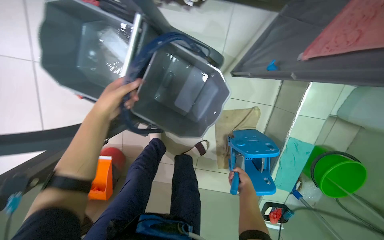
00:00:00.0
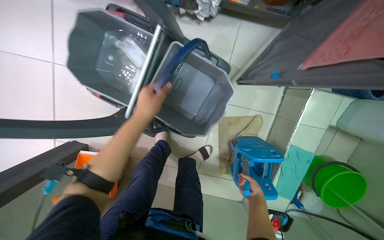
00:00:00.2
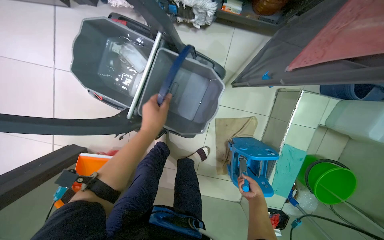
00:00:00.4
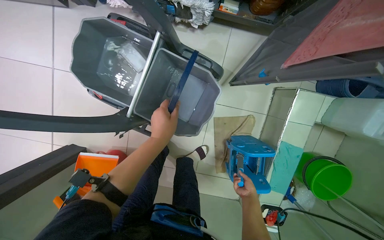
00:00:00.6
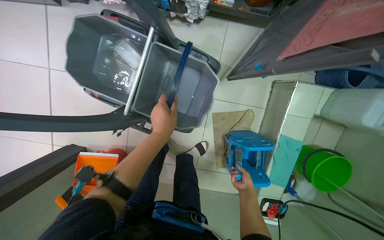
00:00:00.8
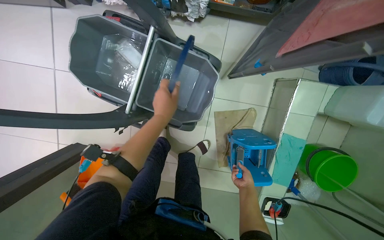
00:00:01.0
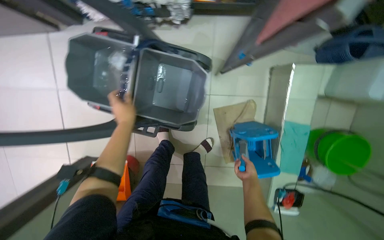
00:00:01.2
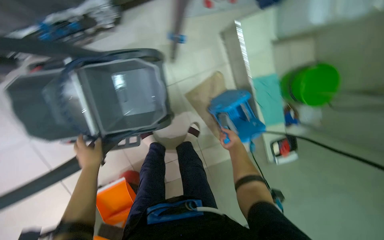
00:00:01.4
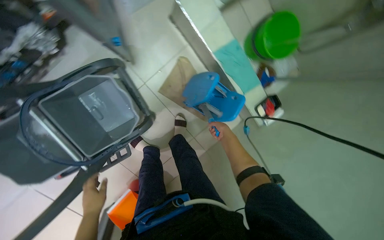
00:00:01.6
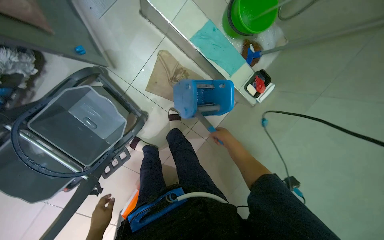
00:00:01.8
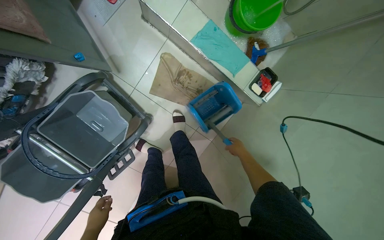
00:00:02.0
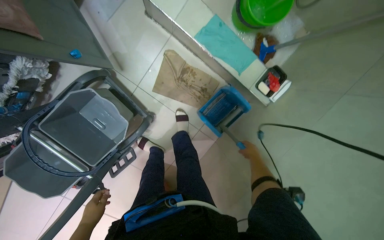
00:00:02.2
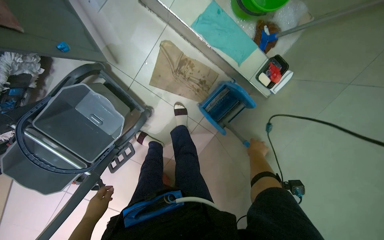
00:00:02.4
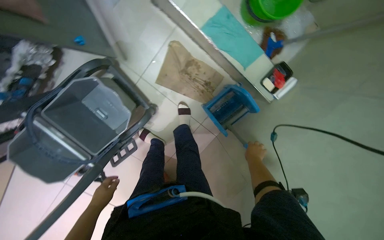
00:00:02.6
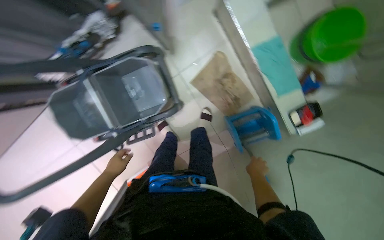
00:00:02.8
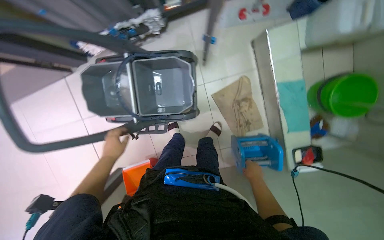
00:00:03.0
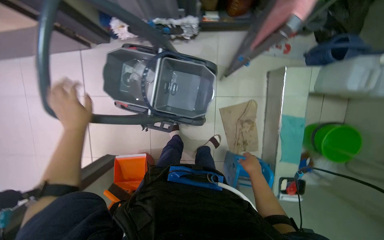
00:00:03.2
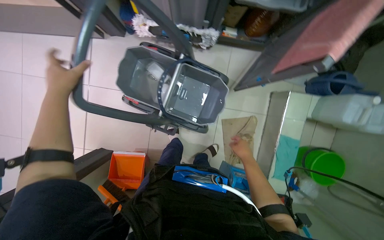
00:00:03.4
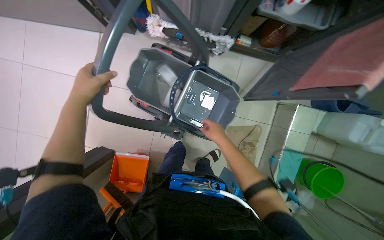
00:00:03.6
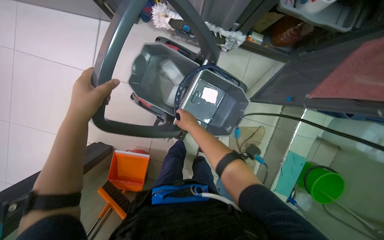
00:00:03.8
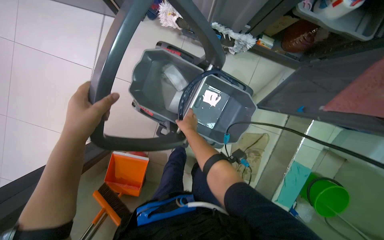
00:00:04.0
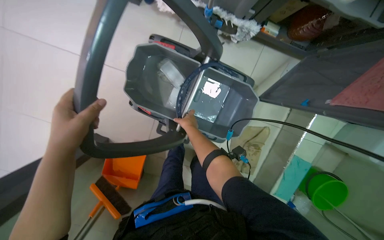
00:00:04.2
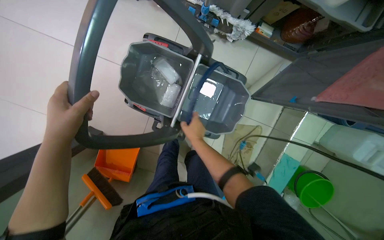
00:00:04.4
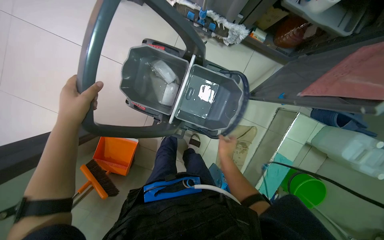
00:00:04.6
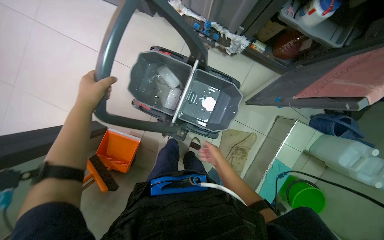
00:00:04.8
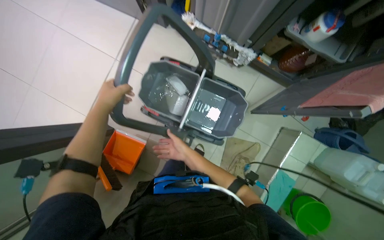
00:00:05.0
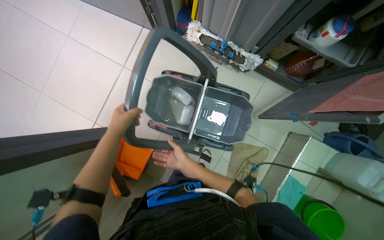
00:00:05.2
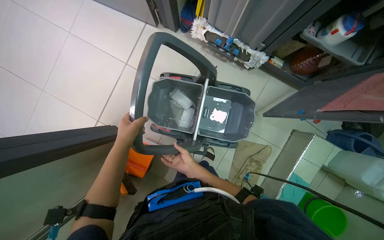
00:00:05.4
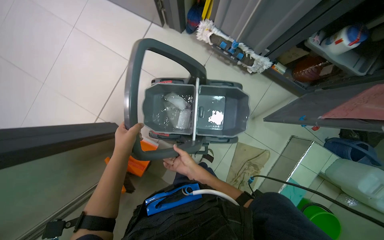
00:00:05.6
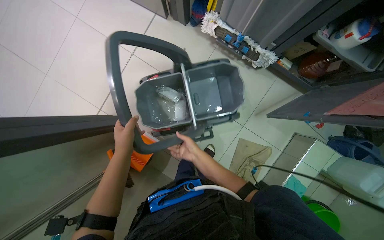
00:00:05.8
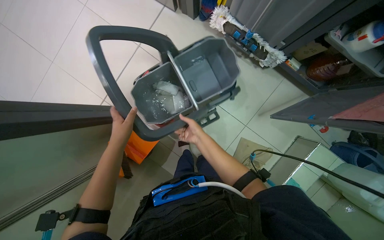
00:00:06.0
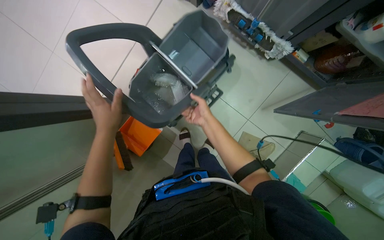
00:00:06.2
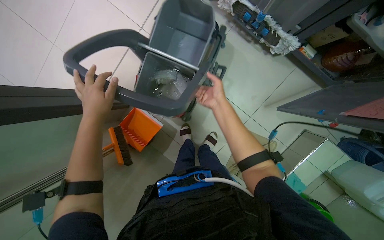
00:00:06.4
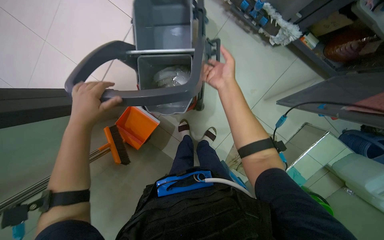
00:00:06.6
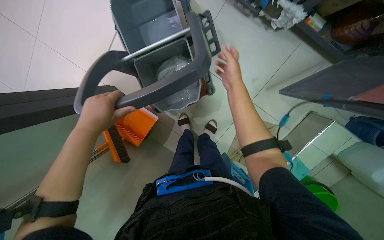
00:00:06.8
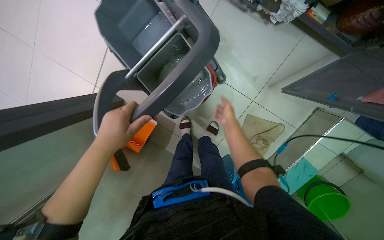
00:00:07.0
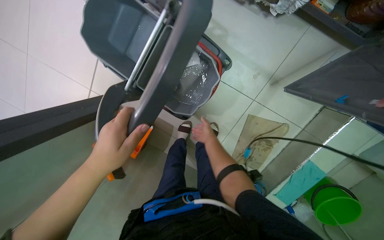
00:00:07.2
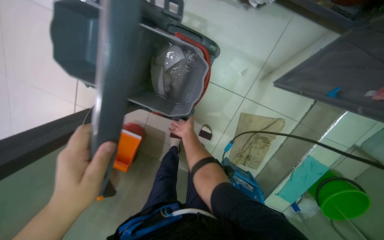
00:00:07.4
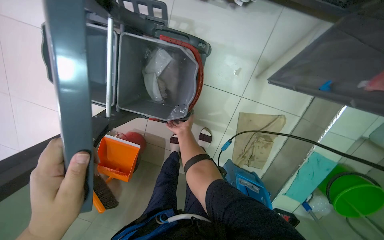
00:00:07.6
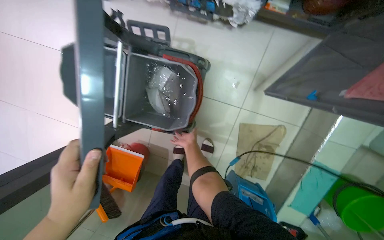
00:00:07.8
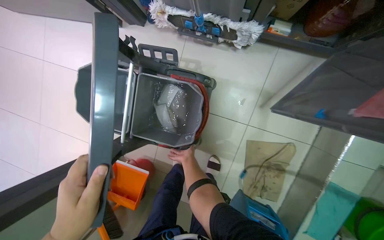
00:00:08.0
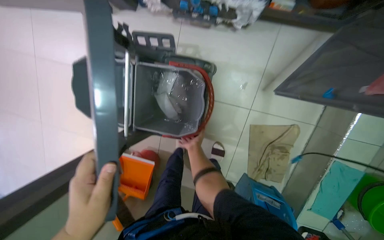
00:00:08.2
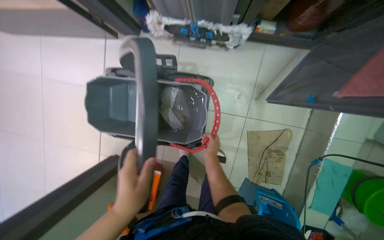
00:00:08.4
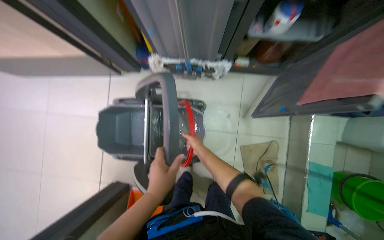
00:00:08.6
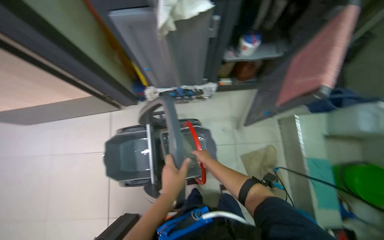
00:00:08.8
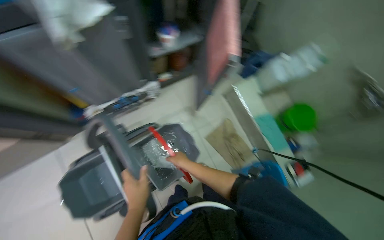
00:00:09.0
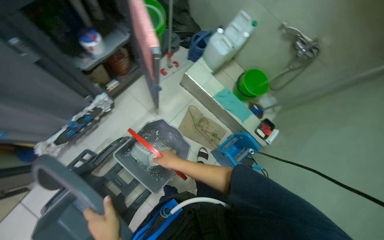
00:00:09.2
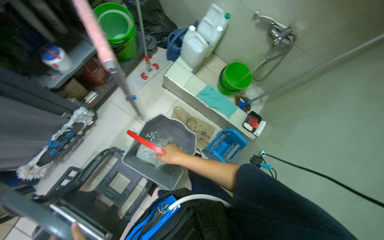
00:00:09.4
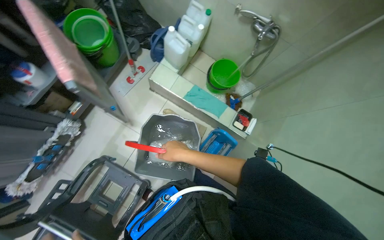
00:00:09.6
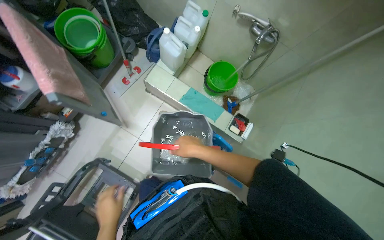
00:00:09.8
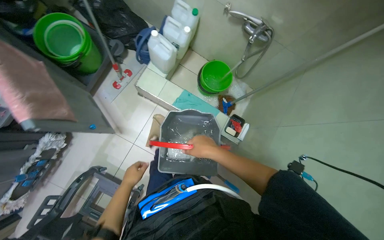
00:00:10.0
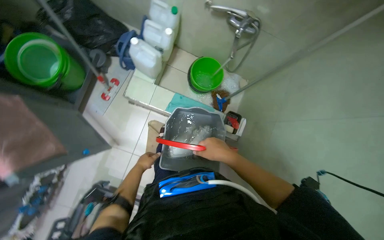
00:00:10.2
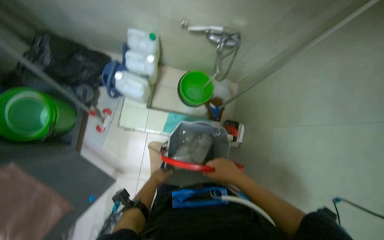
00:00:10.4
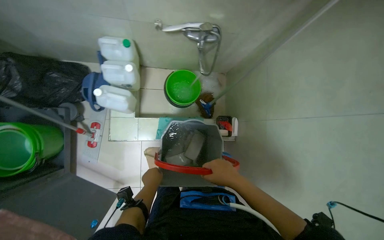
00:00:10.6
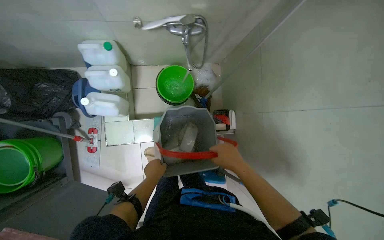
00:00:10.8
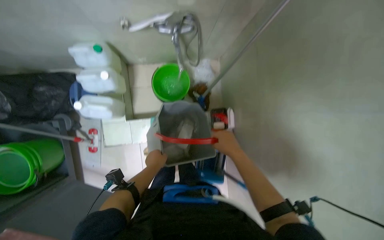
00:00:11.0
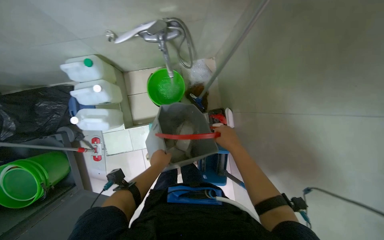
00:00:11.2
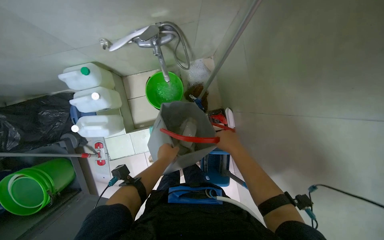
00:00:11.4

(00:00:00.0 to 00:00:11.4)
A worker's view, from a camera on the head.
Job: preparing cleaning supplies.
The whole recording: Preparing mop bucket. The worker sweeps the floor and prepares the mop bucket by emptying dirty water, rinsing, refilling with clean water, and adding cleaning solution.
00:00:00.0 - 00:00:01.4: The scene rotates counterclockwise by roughly 30 degrees.
00:00:02.8 - 00:00:04.2: The camera is carried some 60 cm. The scene turns about 50 degrees clockwise in the picture.
00:00:04.2 - 00:00:05.6: The right hand goes some 20 cm down the picture.
00:00:05.6 - 00:00:07.2: The wearer looks approximately 15 degrees further downward. The right hand is displaced farther from the camera and to the right by approximately 30 cm, and reaches roughly 25 cm up the picture, then returns.
00:00:07.2 - 00:00:08.6: The wearer looks some 25 degrees further upward. The right hand moves nearer to the camera, roughly 20 cm.
00:00:08.6 - 00:00:10.0: The wearer moves about 60 cm. The wearer looks approximately 65 degrees further to the right.
00:00:10.0 - 00:00:11.4: The camera travels about 50 cm. The camera pitches downward, by about 15 degrees. The scene rotates counterclockwise by approximately 40 degrees.

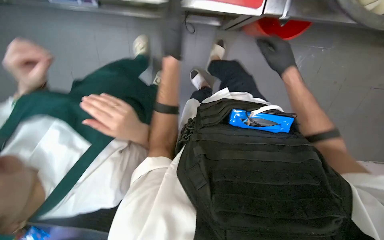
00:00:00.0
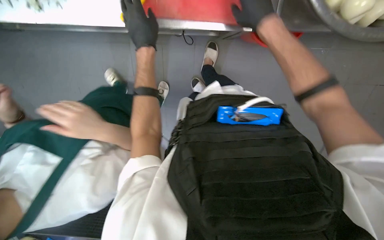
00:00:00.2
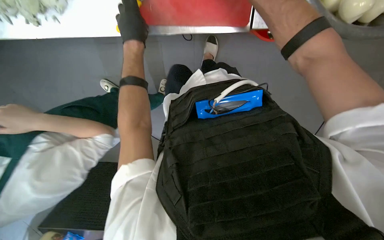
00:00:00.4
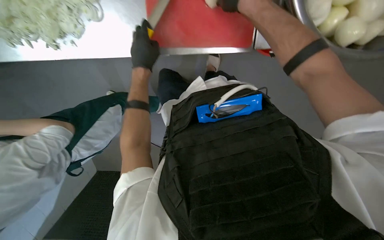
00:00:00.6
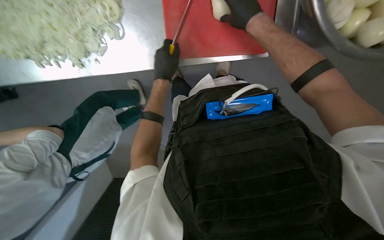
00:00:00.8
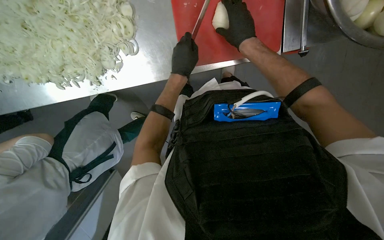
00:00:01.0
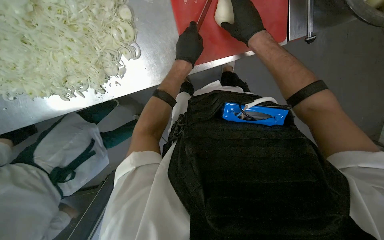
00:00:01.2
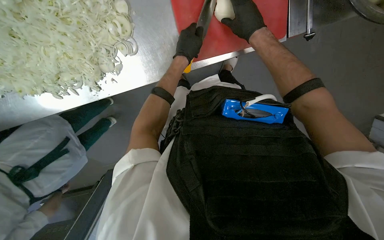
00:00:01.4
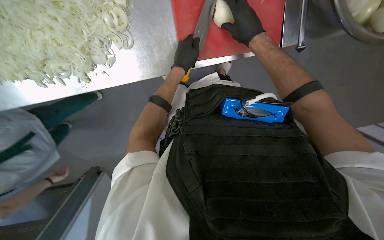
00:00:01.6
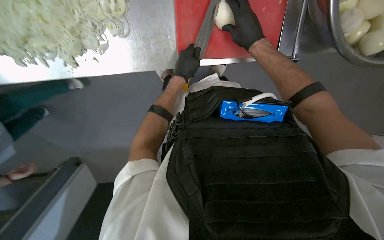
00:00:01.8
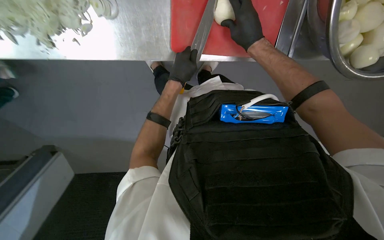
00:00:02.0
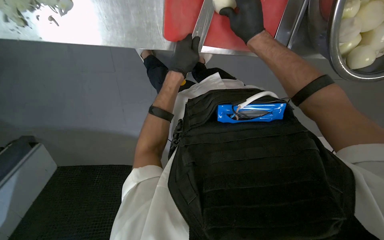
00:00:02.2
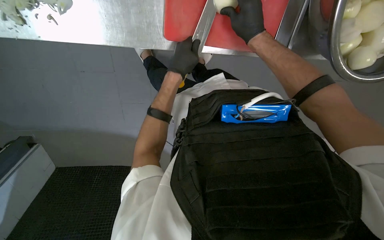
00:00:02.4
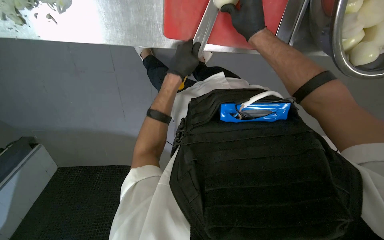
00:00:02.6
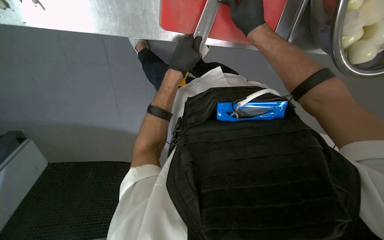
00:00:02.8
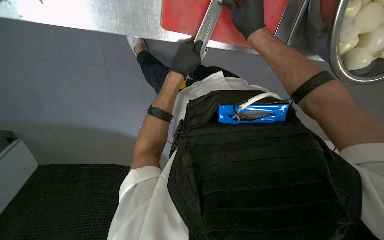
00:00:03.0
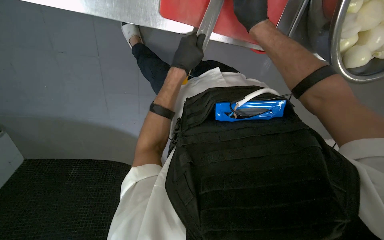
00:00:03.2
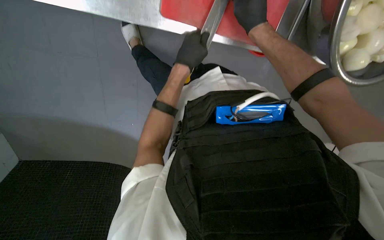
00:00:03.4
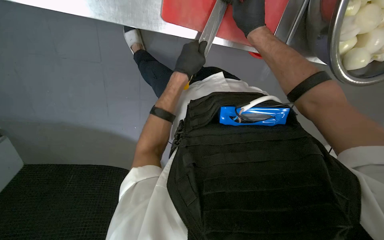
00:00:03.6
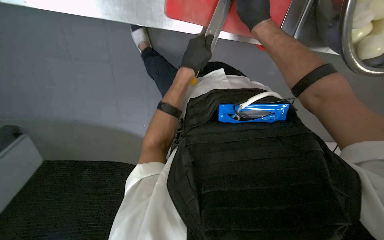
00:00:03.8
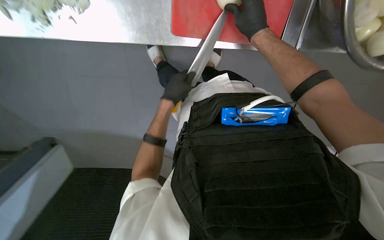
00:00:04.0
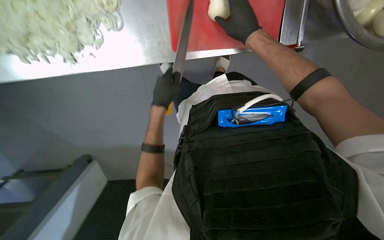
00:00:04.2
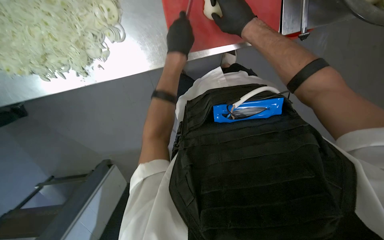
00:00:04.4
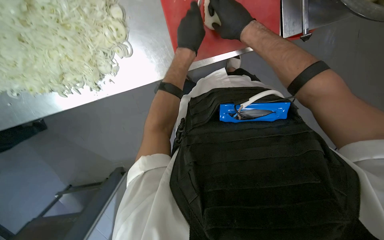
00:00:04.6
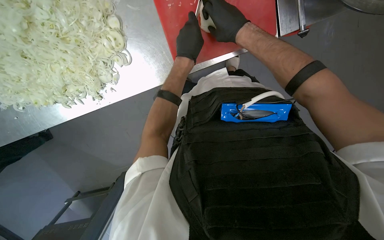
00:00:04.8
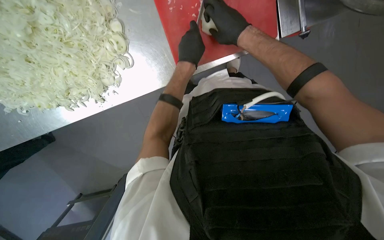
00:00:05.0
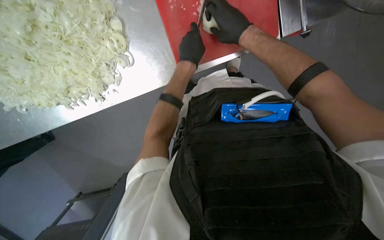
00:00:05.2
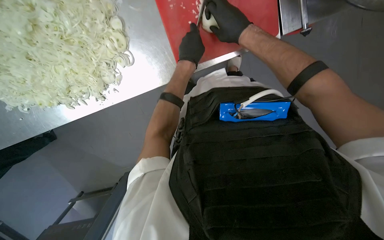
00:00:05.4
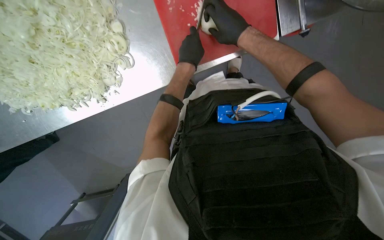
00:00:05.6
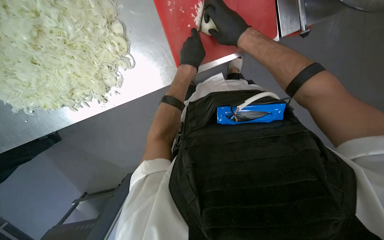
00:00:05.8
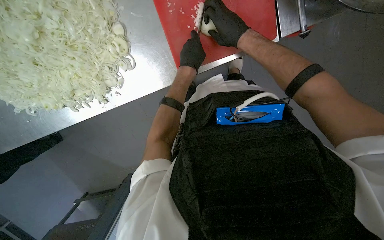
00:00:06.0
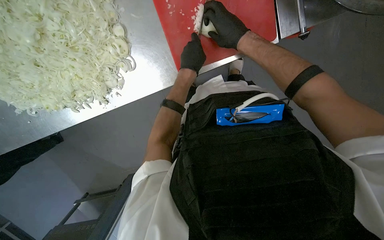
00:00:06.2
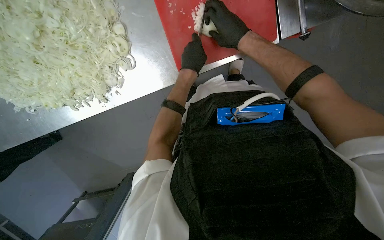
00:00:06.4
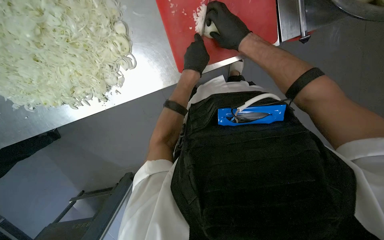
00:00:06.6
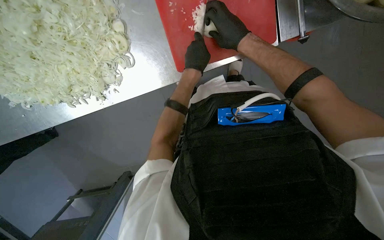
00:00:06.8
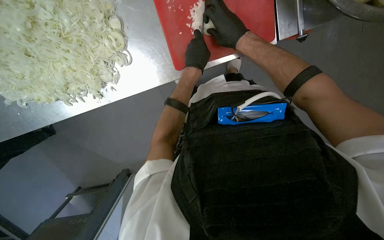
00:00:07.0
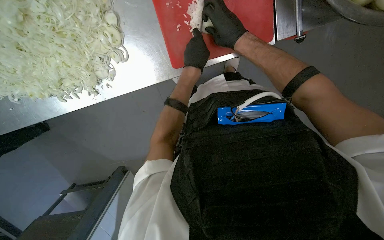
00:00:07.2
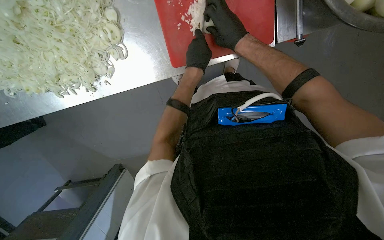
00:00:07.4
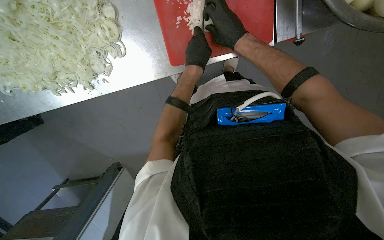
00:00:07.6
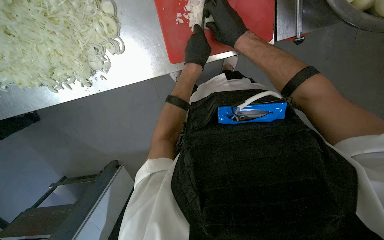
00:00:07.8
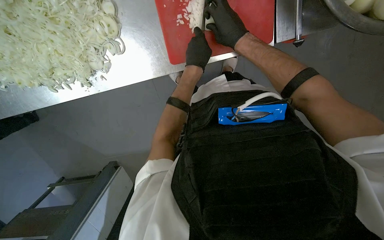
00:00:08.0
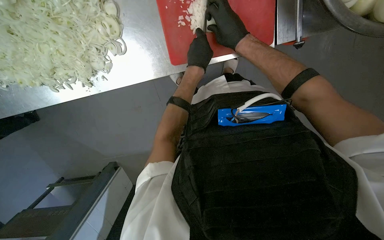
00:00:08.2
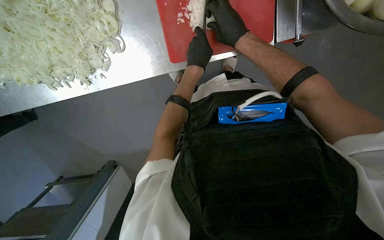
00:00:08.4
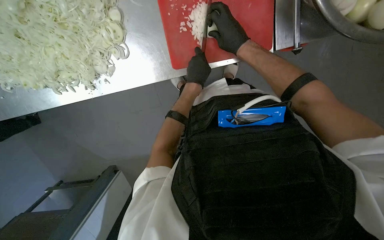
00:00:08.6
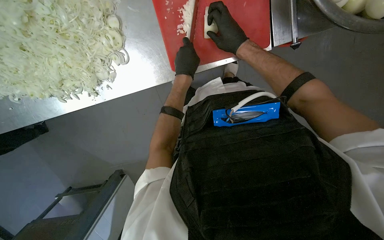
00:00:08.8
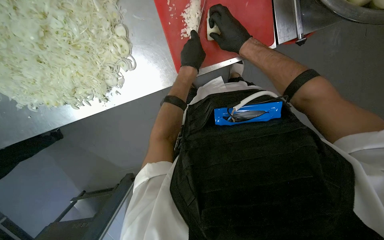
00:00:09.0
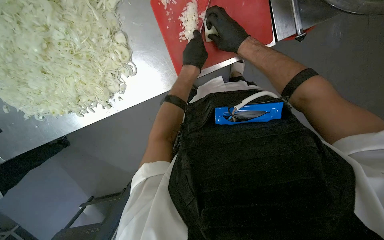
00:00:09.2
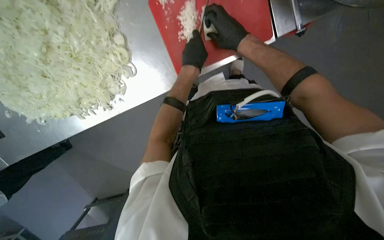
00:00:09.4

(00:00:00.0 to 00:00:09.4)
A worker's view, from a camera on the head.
Job: preparing food.
The whole recording: Slicing onions on cutting board. Slices onions on a red cutting board, moving the chopped pieces aside and picking new onions from a bowl.
00:00:00.0 - 00:00:01.6: The view tilts some 10 degrees upward. The right hand goes approximately 10 cm to the left, and moves roughly 20 cm nearer to the camera and comes back.
00:00:01.6 - 00:00:03.2: The view swings about 20 degrees to the right.
00:00:03.2 - 00:00:04.8: The view swings approximately 30 degrees to the left.
00:00:04.8 - 00:00:09.4: The hands are busy where they are.
